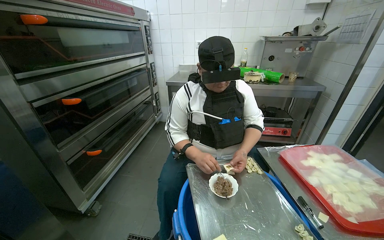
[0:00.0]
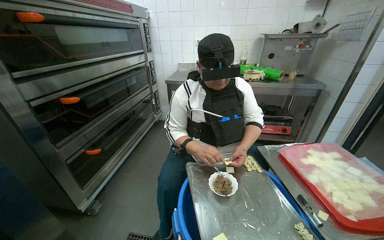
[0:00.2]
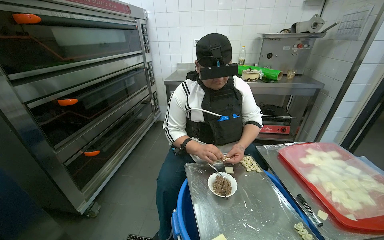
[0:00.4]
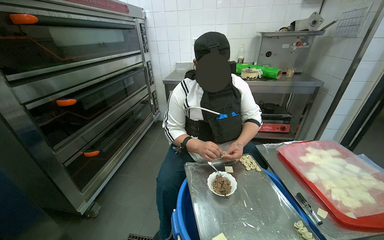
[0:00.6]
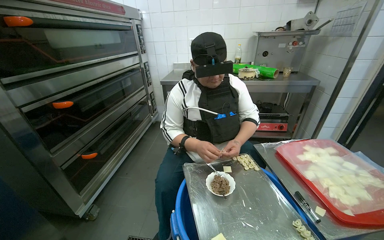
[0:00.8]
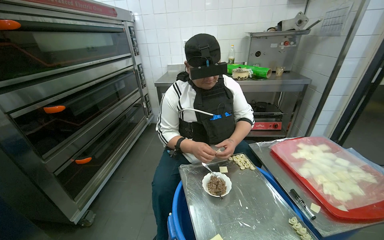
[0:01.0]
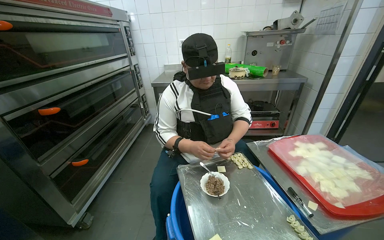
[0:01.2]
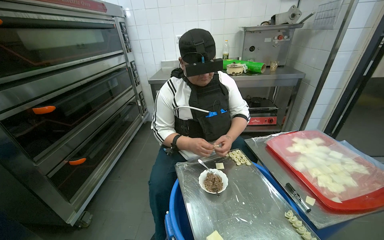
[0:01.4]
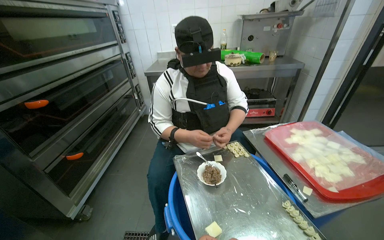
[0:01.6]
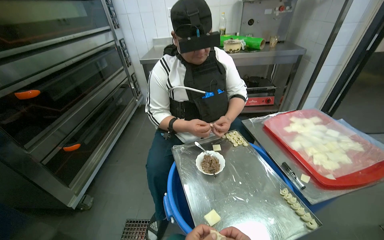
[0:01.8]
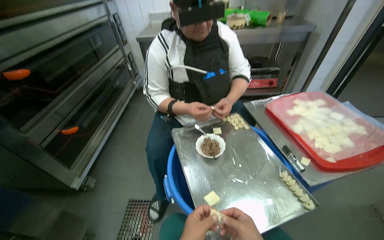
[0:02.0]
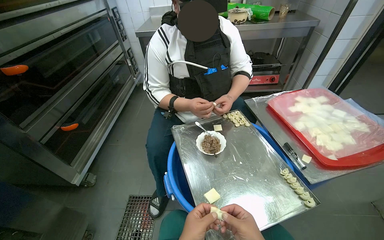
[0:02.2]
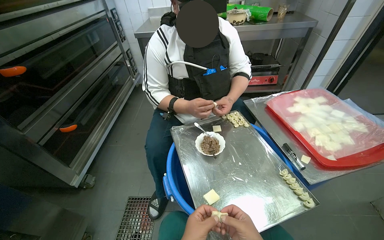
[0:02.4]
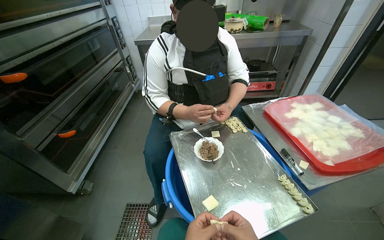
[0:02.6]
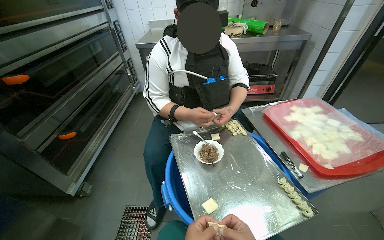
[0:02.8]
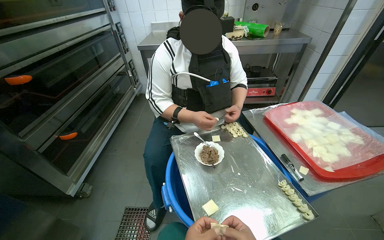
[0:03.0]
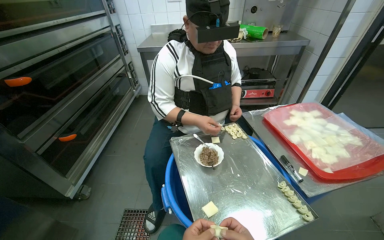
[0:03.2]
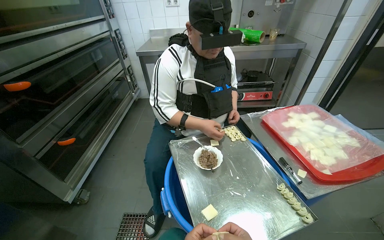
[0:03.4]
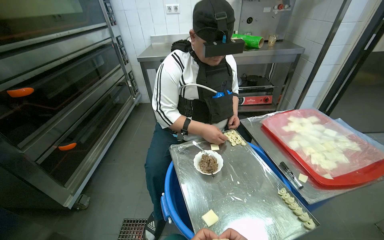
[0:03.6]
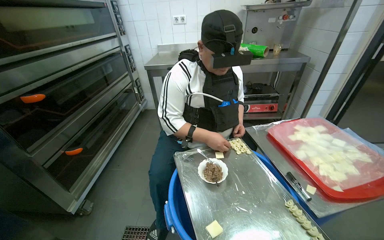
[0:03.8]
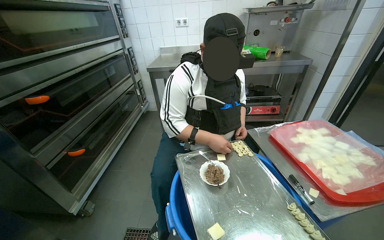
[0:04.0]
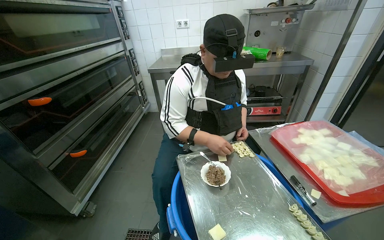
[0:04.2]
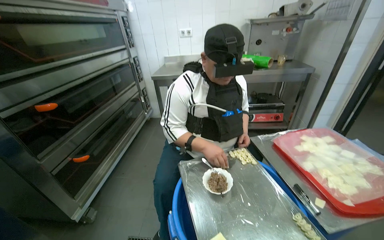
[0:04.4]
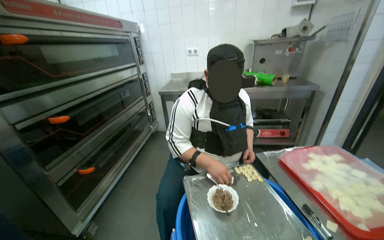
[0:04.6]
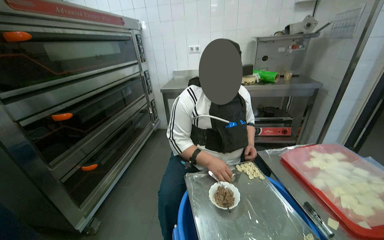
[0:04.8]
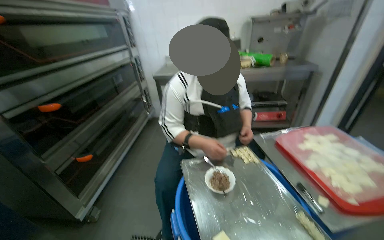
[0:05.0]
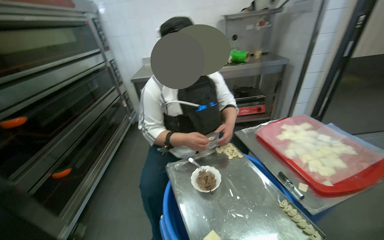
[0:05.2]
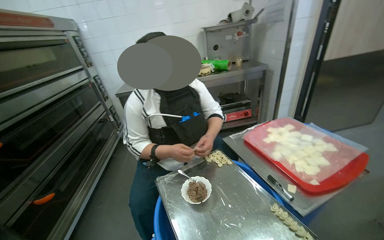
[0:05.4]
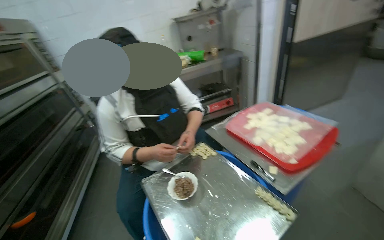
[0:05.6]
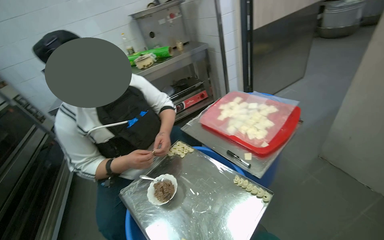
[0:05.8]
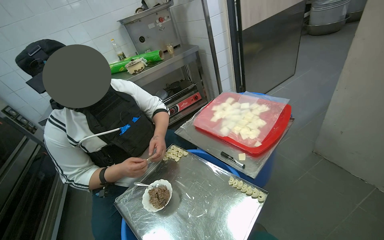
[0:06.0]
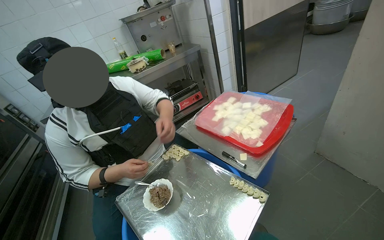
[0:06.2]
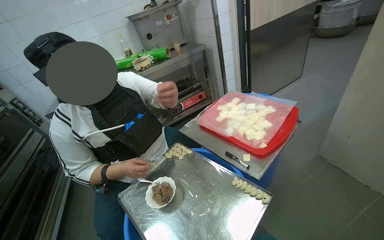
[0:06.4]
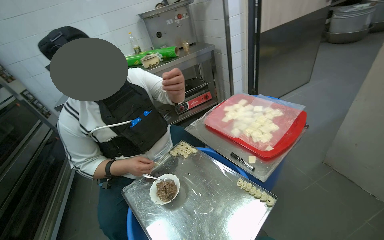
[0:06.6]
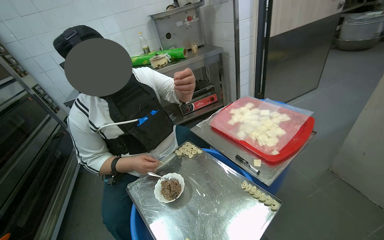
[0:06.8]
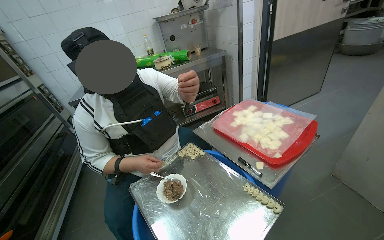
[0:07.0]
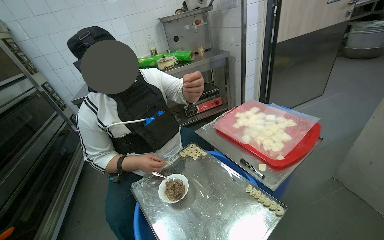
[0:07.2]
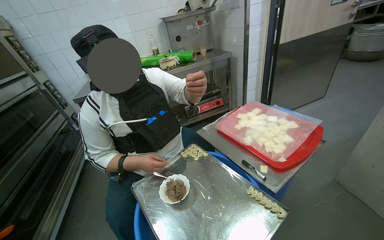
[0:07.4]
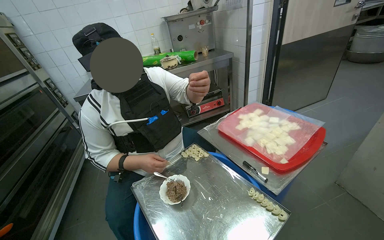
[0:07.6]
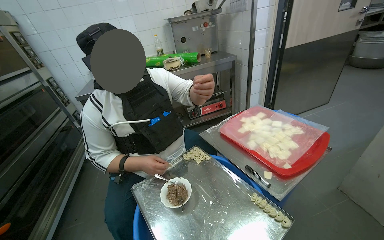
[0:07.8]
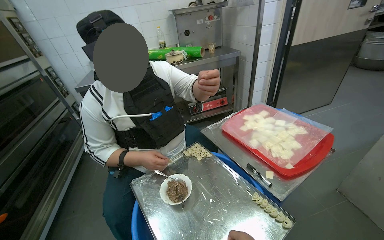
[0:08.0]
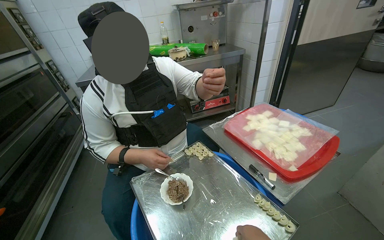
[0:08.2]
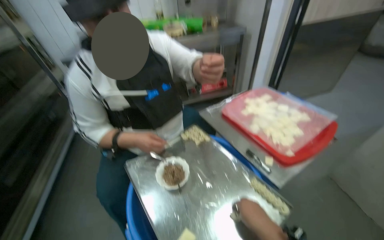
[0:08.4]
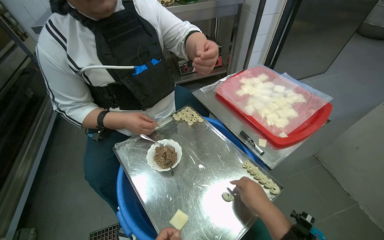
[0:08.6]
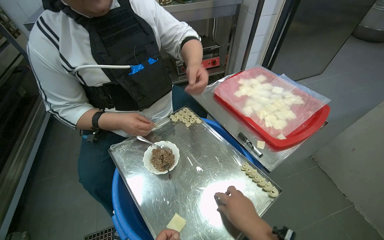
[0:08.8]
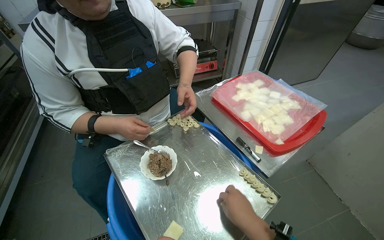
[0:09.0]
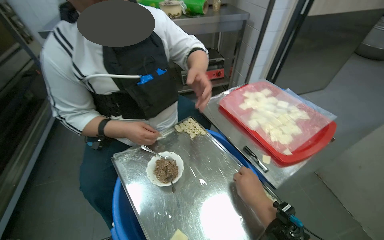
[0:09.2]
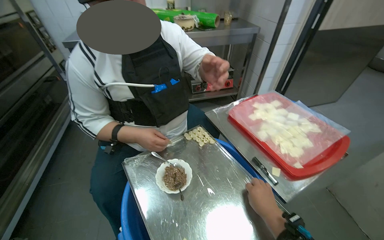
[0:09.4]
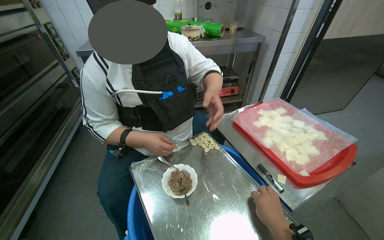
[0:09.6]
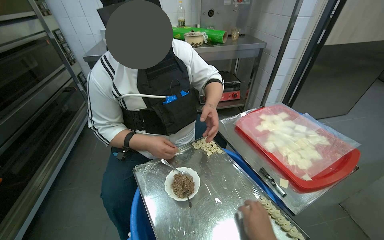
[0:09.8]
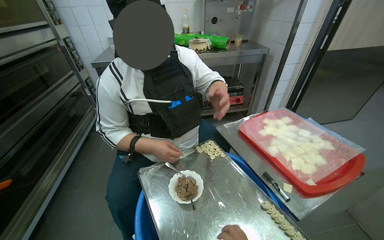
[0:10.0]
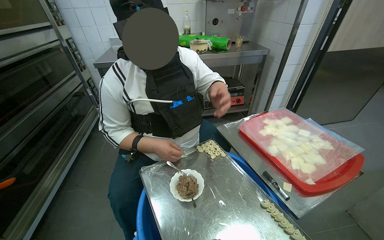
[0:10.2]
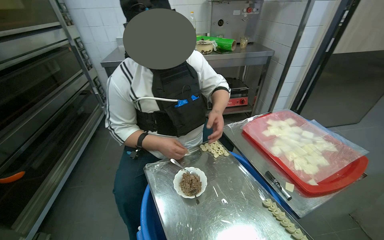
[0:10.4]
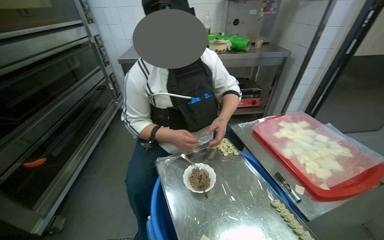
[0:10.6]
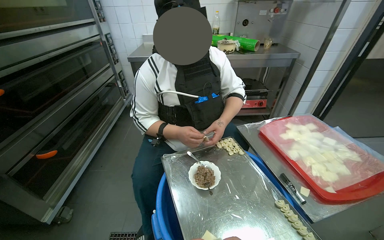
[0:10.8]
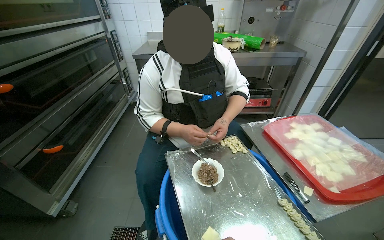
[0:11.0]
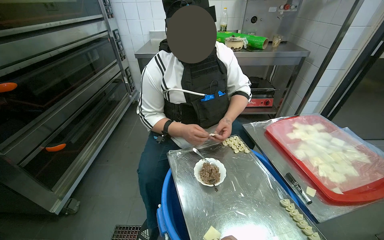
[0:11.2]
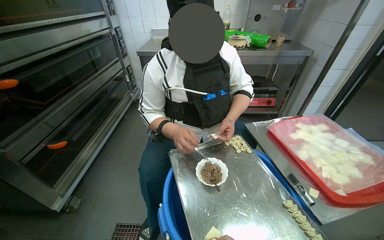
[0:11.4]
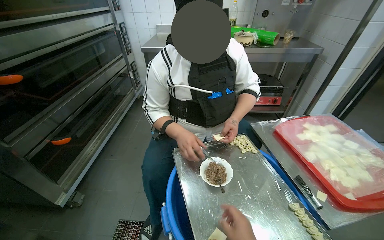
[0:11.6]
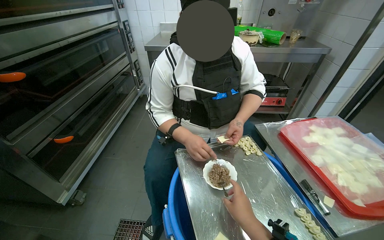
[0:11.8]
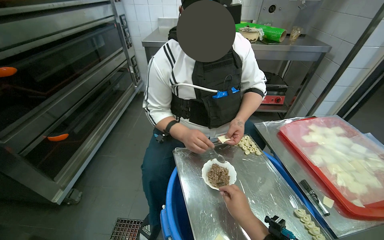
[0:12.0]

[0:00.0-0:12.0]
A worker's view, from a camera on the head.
Job: preparing food.
The whole recording: Preparing dumplings with filling. The worker continues to prepare dumplings by adding filling to dough pieces and shaping them.
0:04.4 to 0:06.0: The head turns to the right by approximately 35 degrees.
0:07.6 to 0:09.0: The wearer looks about 15 degrees further downward.

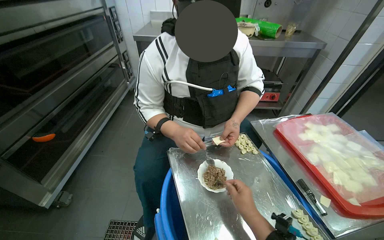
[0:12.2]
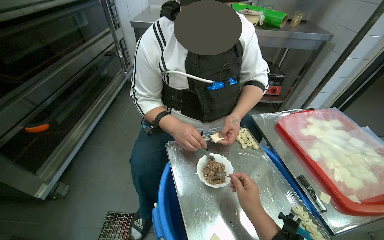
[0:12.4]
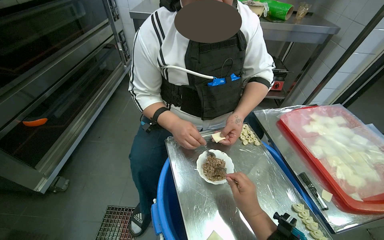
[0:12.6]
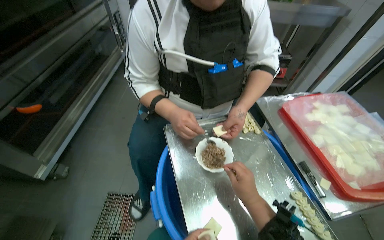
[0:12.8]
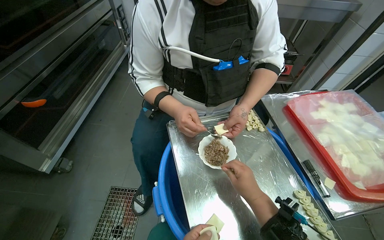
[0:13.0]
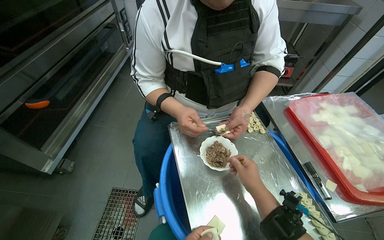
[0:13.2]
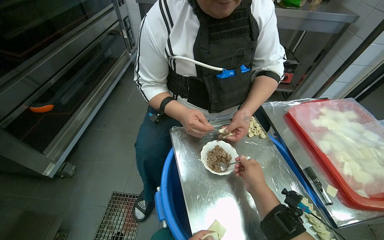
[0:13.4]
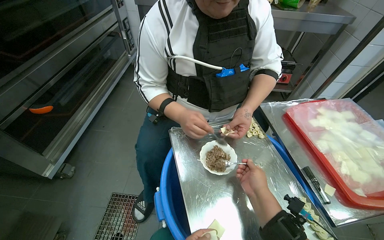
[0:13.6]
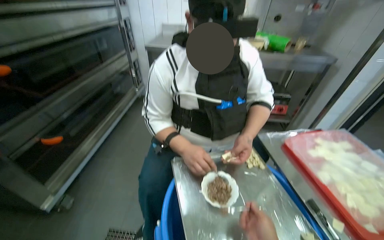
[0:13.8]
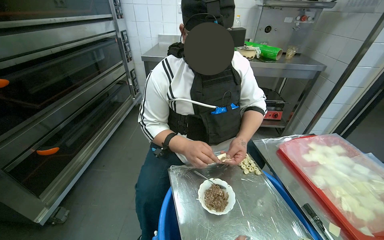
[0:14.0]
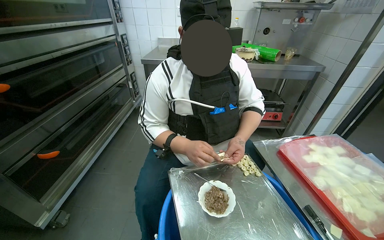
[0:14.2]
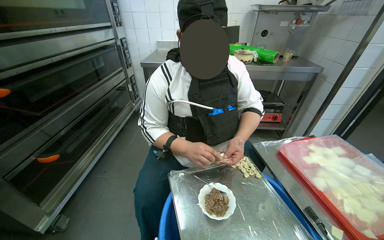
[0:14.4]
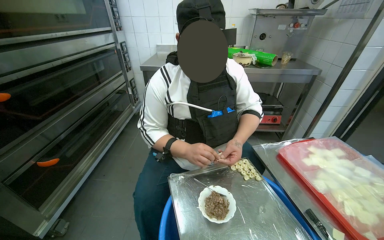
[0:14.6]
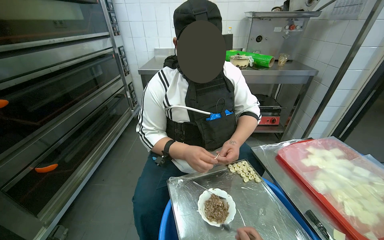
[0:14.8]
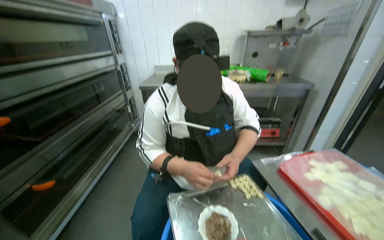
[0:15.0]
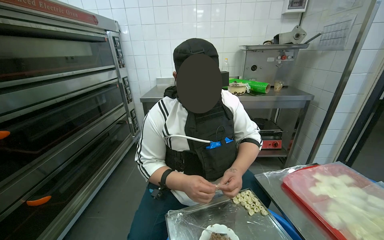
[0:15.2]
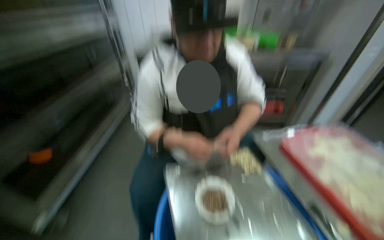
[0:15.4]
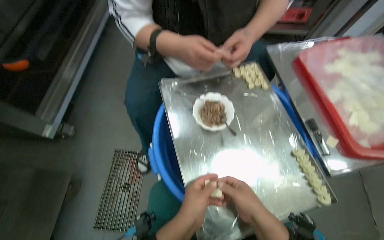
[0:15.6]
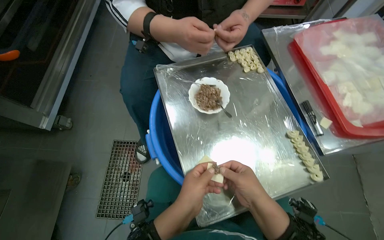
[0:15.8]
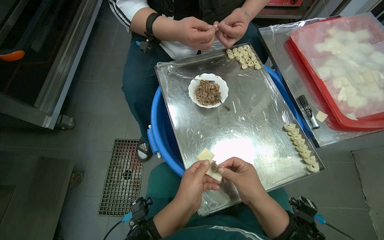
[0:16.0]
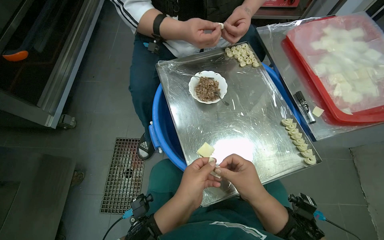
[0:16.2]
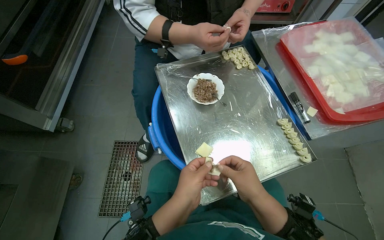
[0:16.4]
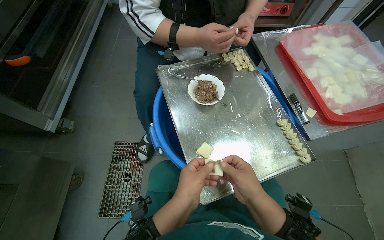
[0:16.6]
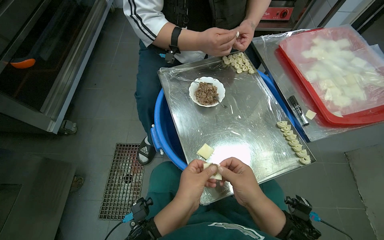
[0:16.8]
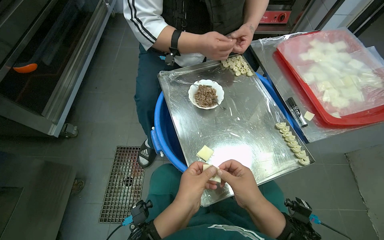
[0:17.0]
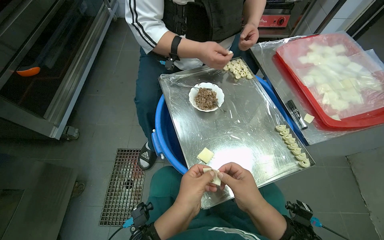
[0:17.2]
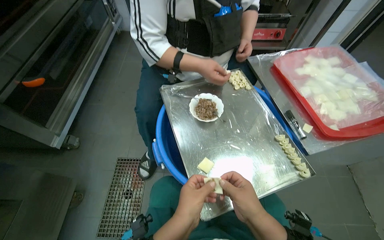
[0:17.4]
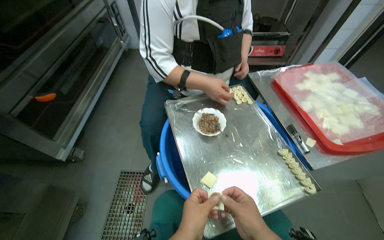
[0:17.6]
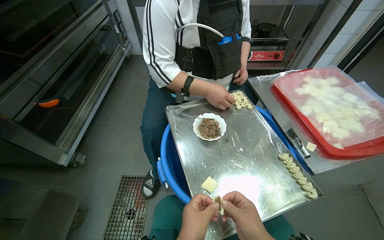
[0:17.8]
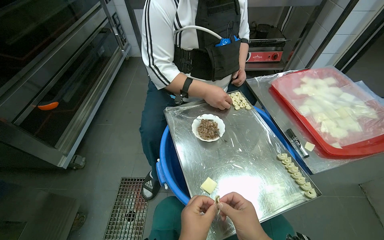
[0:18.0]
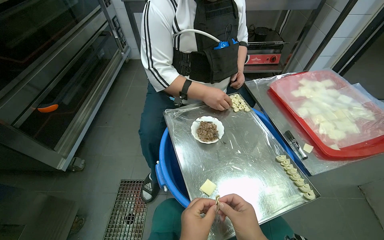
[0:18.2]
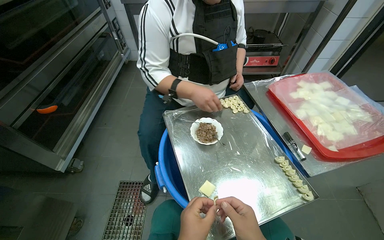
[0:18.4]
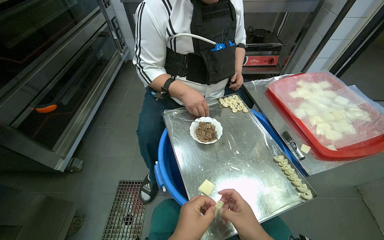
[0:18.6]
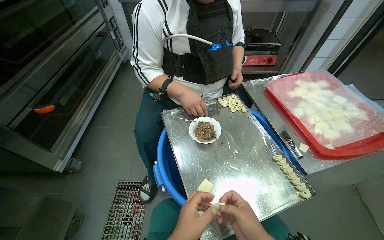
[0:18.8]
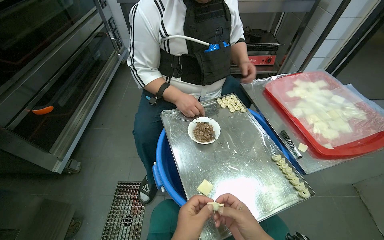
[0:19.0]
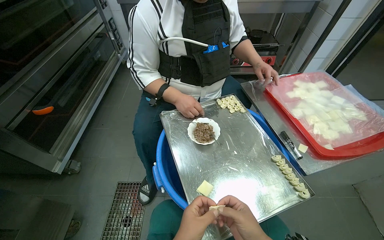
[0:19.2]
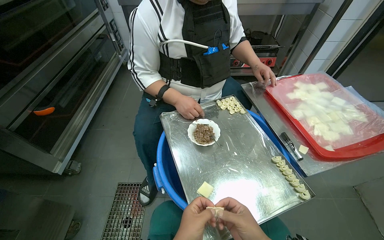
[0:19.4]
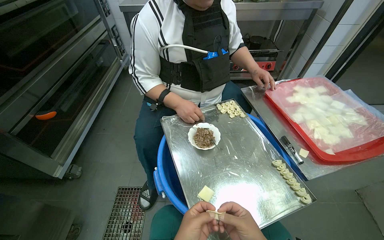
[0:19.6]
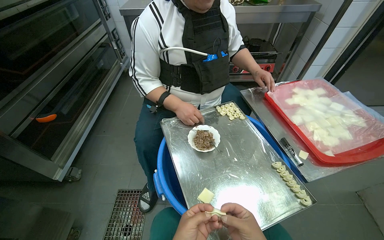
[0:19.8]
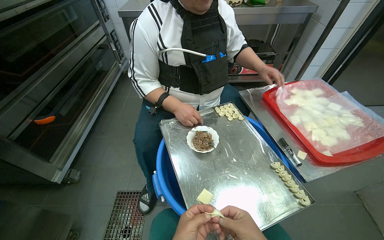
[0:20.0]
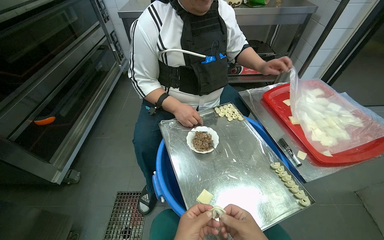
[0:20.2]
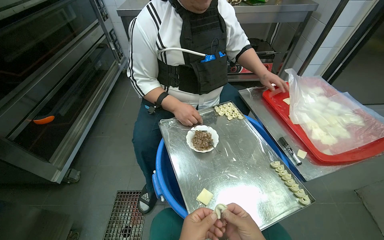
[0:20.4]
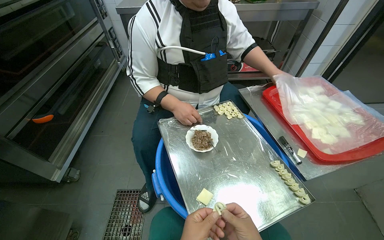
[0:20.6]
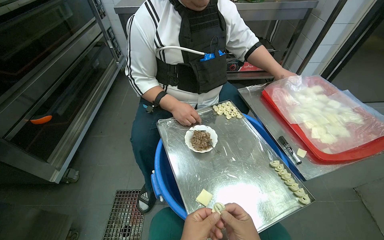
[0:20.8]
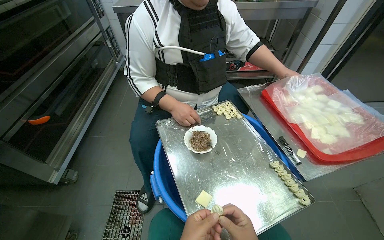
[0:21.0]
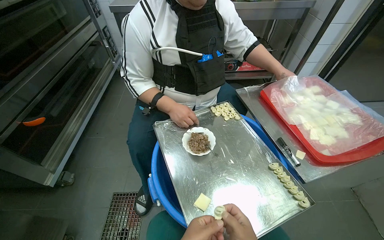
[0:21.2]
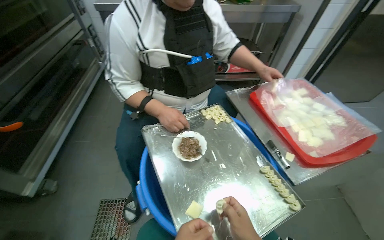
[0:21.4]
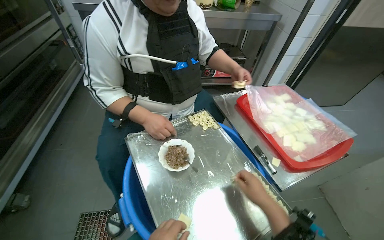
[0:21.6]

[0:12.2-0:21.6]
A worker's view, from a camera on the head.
Job: preparing food.
The whole recording: Preparing dumplings with filling. The worker continues to prepare dumplings by adding filling to dough pieces and shaping them.
0:15.4 to 0:17.0: The camera pitches downward, by roughly 35 degrees.
0:17.0 to 0:18.4: The view tilts about 10 degrees upward.
